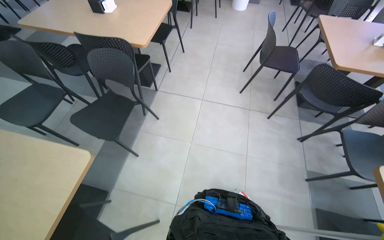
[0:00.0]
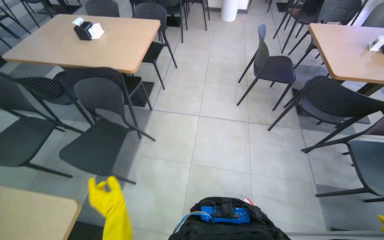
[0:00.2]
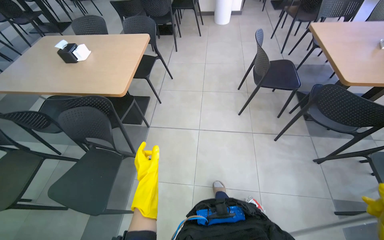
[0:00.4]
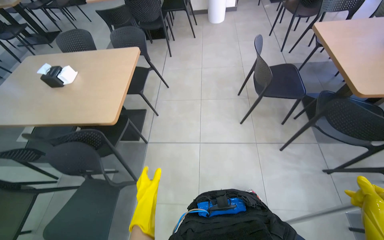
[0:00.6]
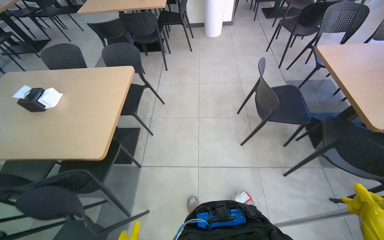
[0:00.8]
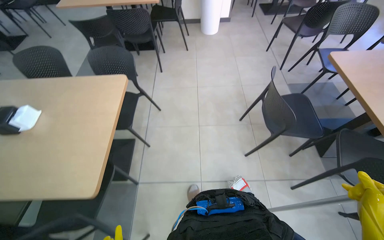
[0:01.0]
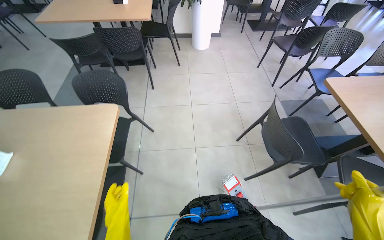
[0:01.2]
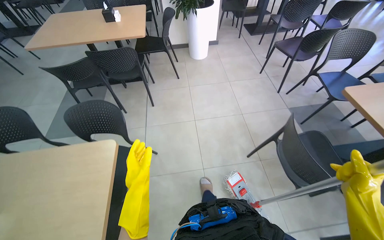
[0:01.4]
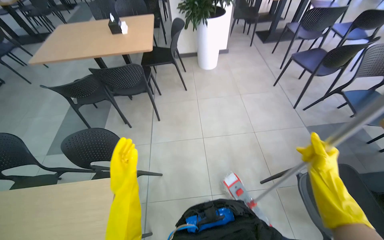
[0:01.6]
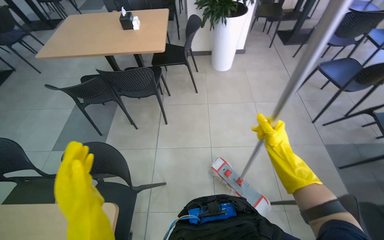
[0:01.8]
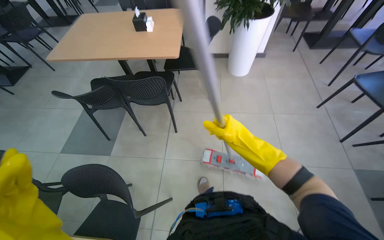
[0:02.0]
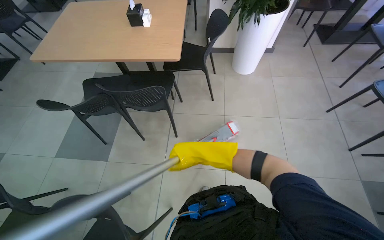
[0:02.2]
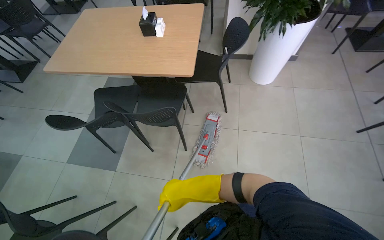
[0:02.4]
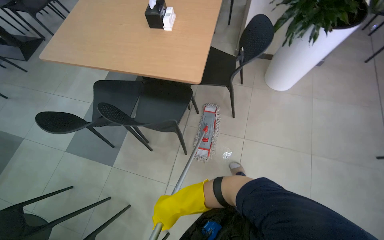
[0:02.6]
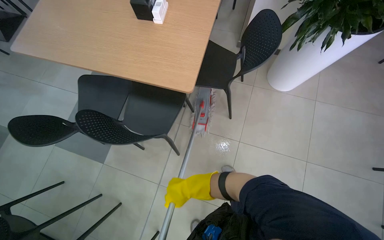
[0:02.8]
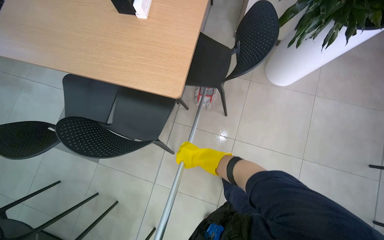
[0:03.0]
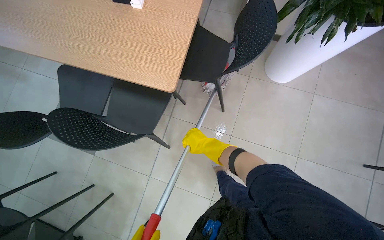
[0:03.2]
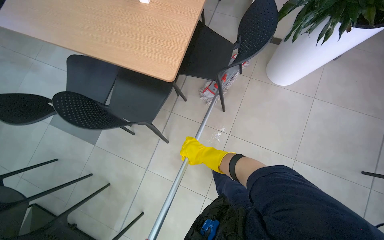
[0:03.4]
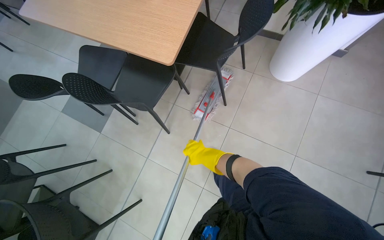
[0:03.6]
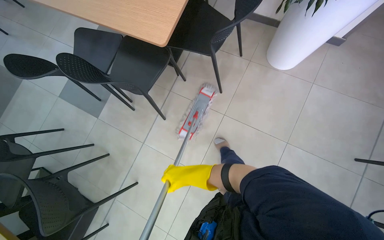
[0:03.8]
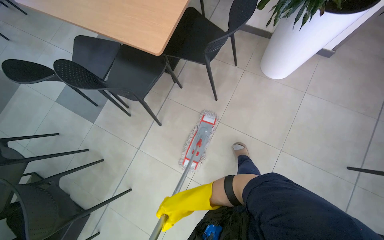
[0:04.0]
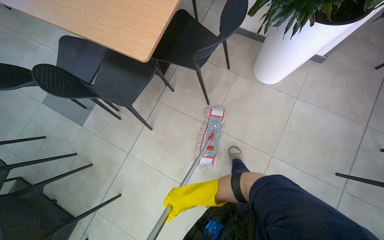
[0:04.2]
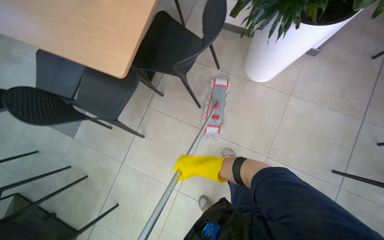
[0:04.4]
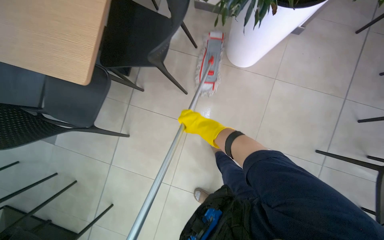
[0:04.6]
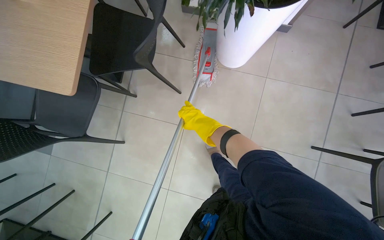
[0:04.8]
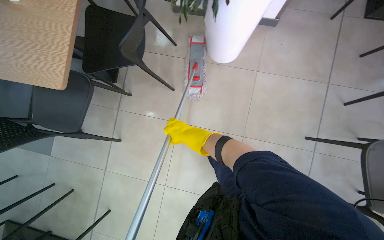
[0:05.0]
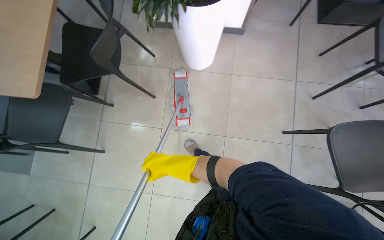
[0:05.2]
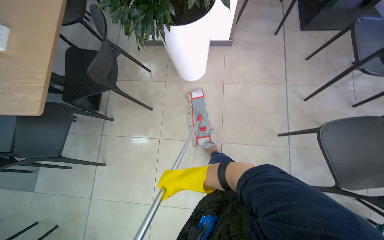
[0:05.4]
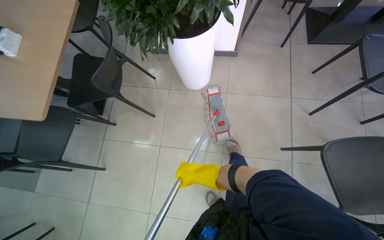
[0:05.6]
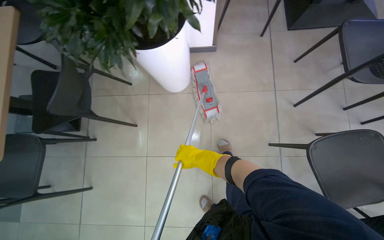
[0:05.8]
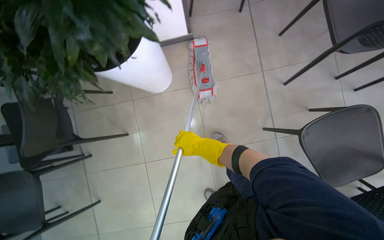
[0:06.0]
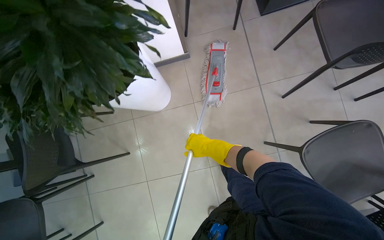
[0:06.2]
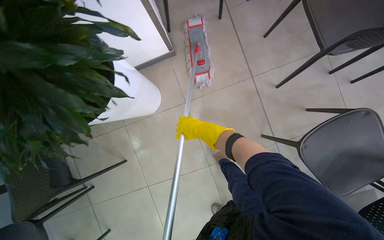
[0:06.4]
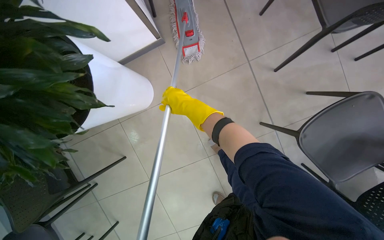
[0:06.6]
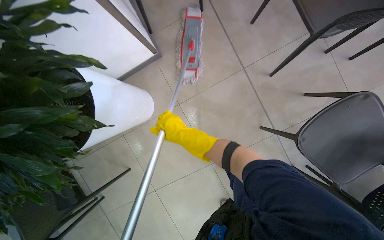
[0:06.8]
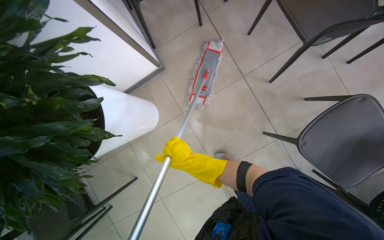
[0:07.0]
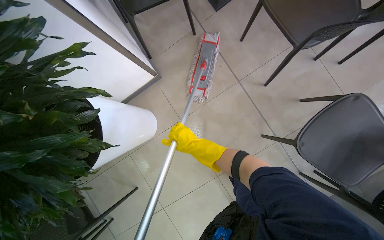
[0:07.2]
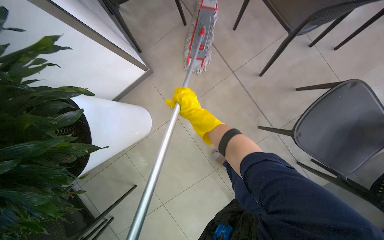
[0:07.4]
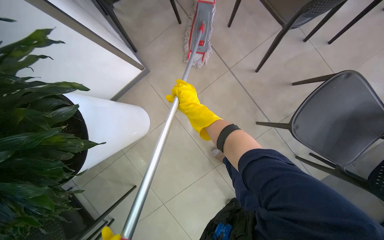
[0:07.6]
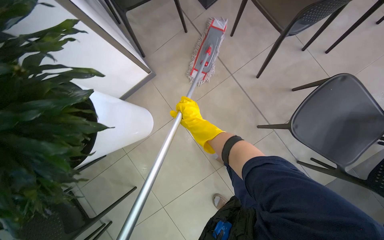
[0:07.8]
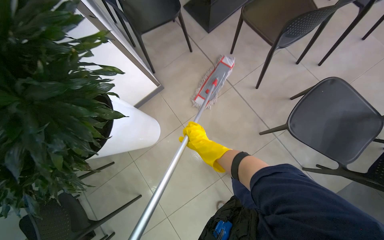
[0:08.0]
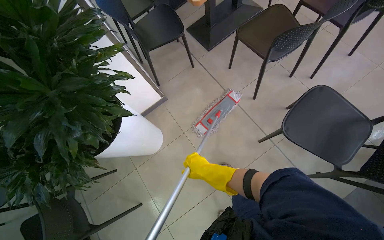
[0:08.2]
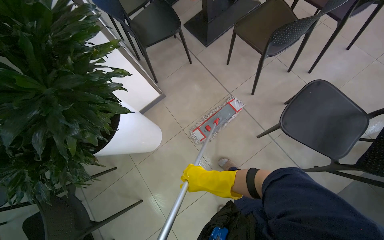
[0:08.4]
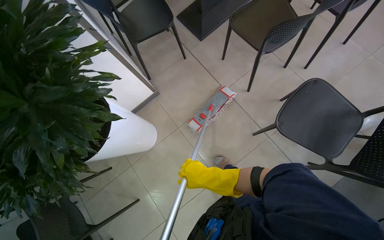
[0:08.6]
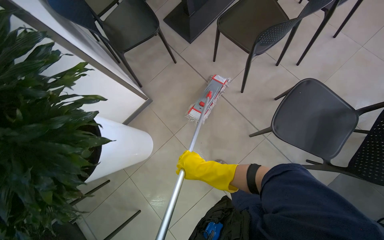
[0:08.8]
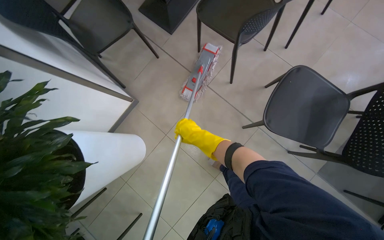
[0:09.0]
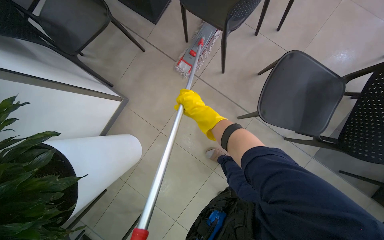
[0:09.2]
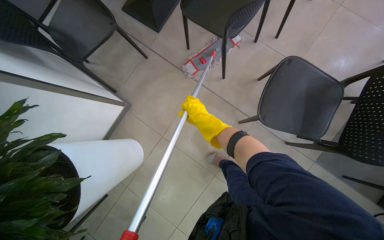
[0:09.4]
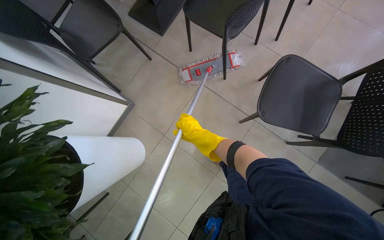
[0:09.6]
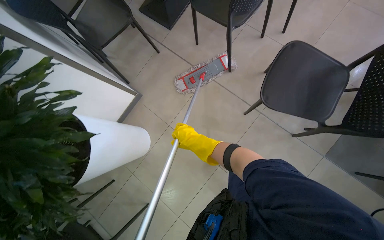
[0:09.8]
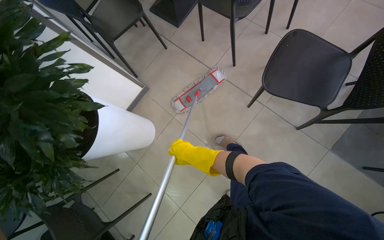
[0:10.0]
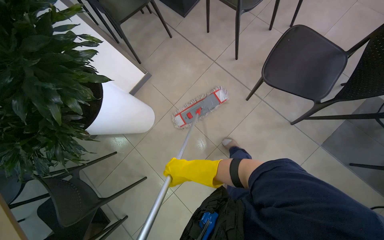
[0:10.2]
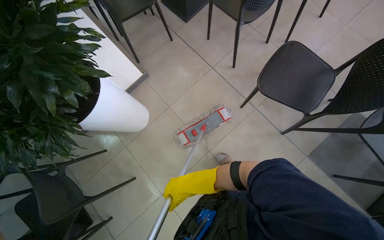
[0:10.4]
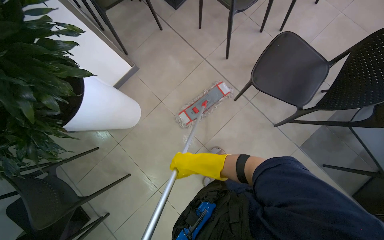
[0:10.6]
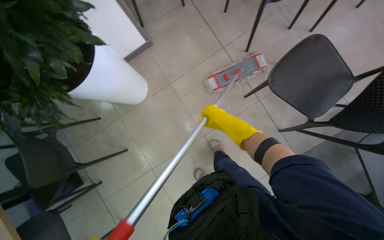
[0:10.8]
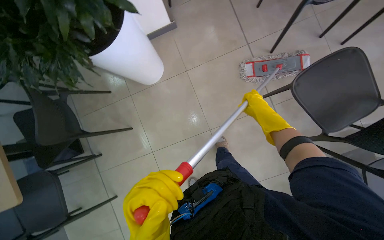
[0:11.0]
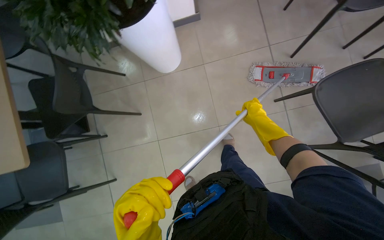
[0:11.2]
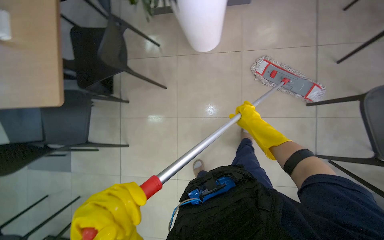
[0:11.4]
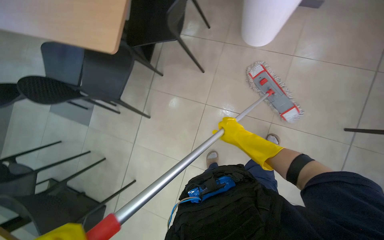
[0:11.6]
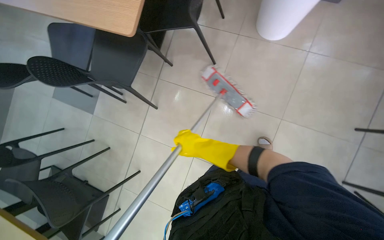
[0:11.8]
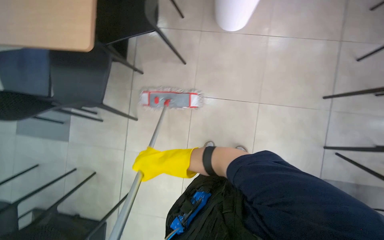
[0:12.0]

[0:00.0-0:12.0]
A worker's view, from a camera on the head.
Job: mopping floor.
The whole recording: Mopping cafeteria floor. The worker mops the cafeteria floor with a flat mop.
0:00.0 to 0:01.6: The wearer moves roughly 1.5 m.
0:01.6 to 0:03.0: The camera travels about 1.5 m. The head rotates some 25 degrees to the left. The camera pitches downward, by about 25 degrees.
0:03.0 to 0:04.4: The right hand moves about 40 cm down the picture and comes back.
0:04.4 to 0:06.0: The wearer moves about 60 cm. The scene turns approximately 35 degrees counterclockwise in the picture.
0:06.0 to 0:07.6: The scene turns some 25 degrees counterclockwise in the picture. The right hand goes up and down the picture, some 20 cm each way, reversing 2 times.
0:09.0 to 0:10.4: The right hand travels down the picture by some 50 cm.
0:10.4 to 0:12.0: The wearer looks about 20 degrees further downward.

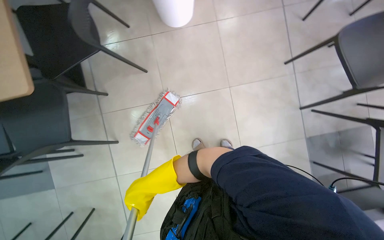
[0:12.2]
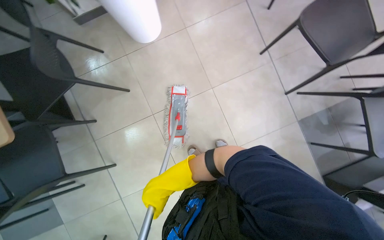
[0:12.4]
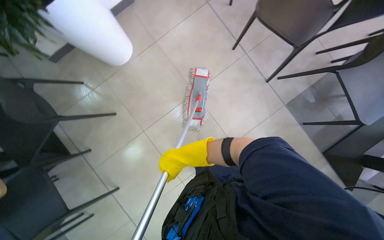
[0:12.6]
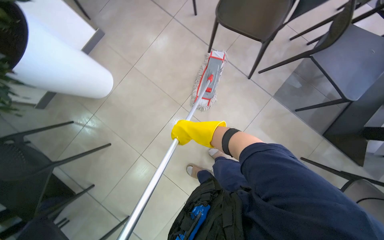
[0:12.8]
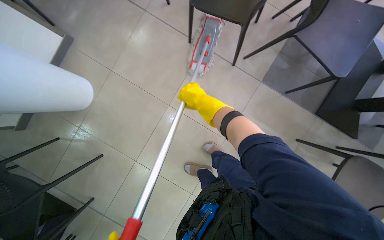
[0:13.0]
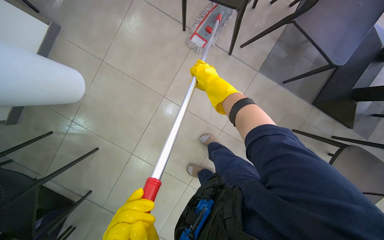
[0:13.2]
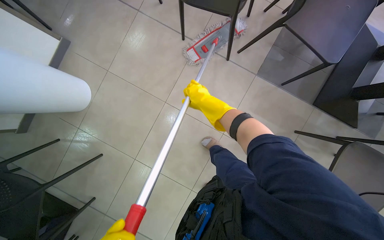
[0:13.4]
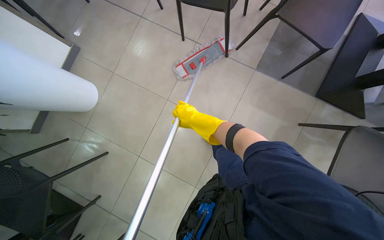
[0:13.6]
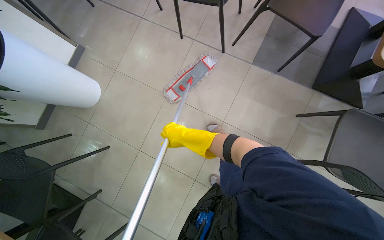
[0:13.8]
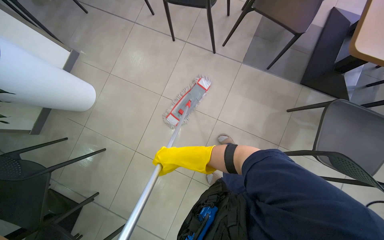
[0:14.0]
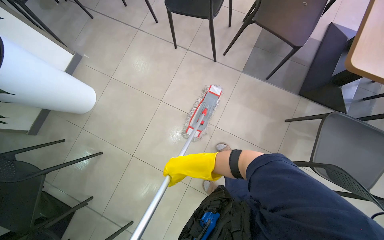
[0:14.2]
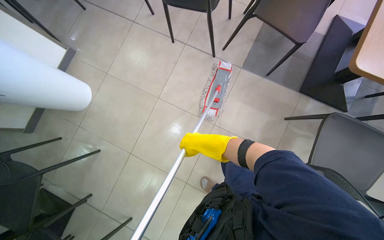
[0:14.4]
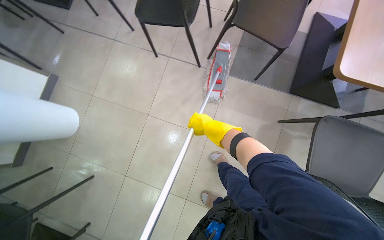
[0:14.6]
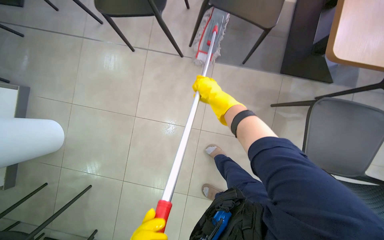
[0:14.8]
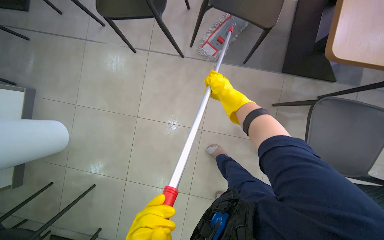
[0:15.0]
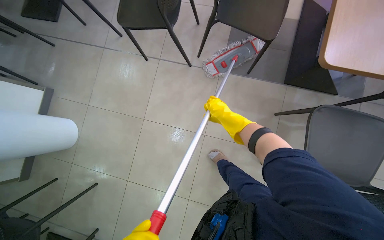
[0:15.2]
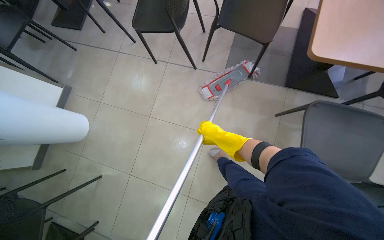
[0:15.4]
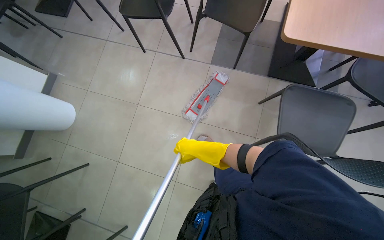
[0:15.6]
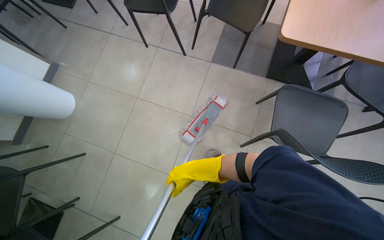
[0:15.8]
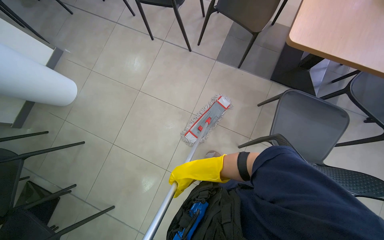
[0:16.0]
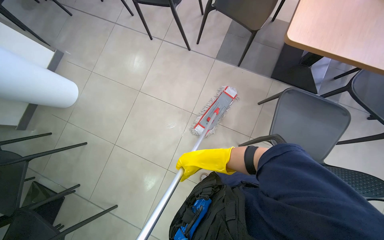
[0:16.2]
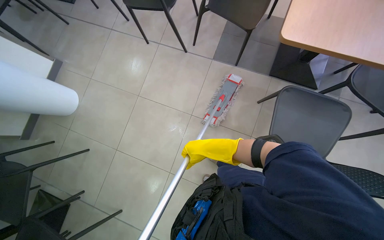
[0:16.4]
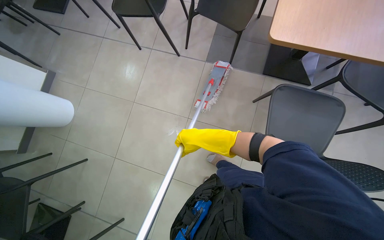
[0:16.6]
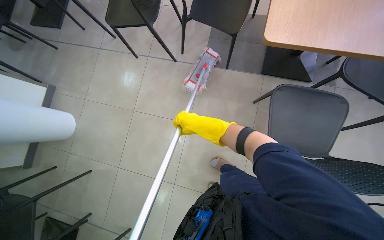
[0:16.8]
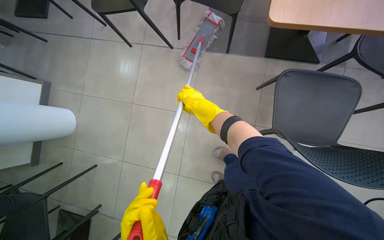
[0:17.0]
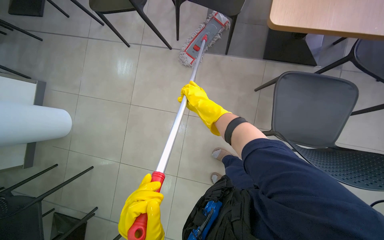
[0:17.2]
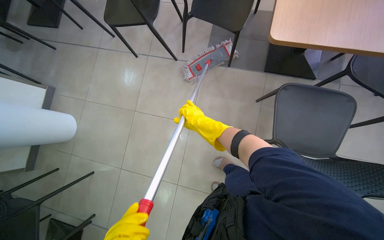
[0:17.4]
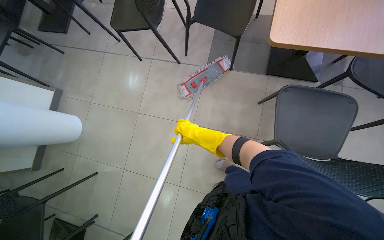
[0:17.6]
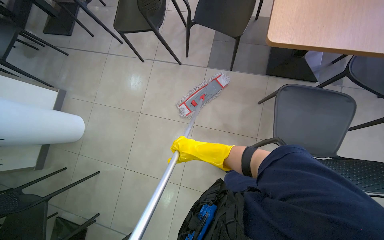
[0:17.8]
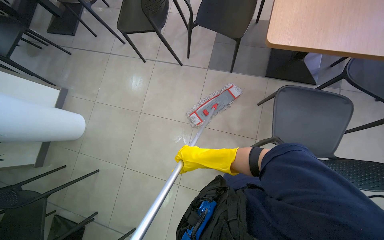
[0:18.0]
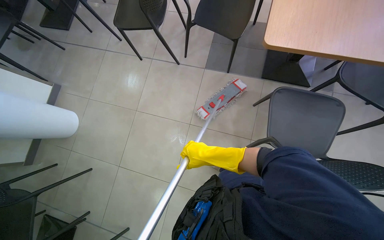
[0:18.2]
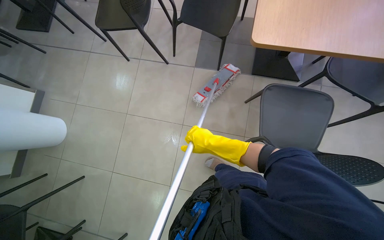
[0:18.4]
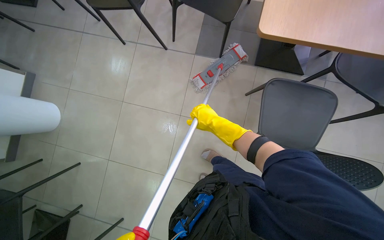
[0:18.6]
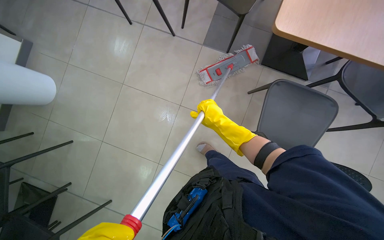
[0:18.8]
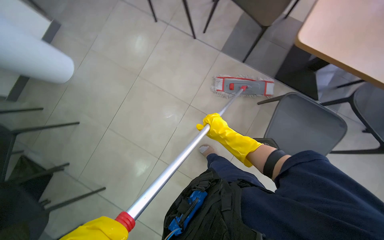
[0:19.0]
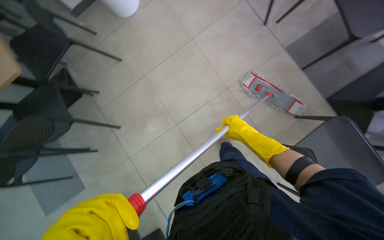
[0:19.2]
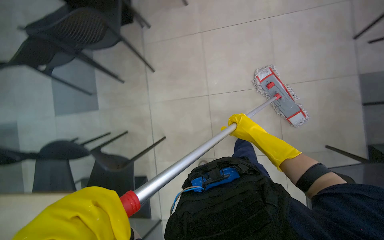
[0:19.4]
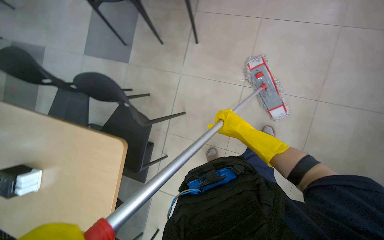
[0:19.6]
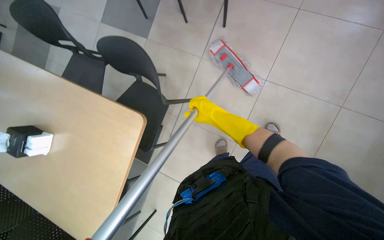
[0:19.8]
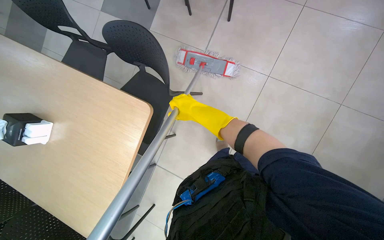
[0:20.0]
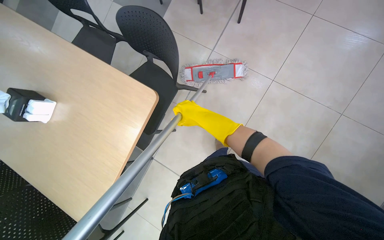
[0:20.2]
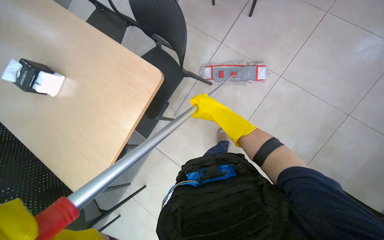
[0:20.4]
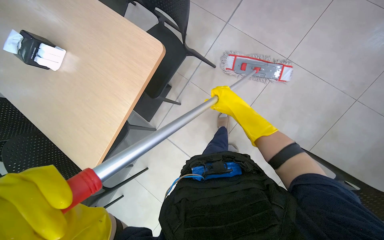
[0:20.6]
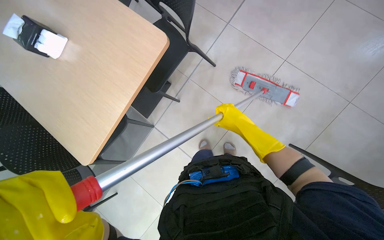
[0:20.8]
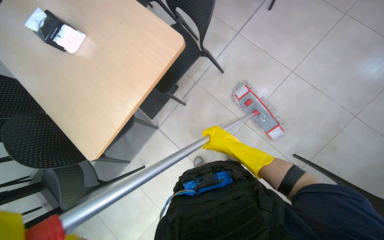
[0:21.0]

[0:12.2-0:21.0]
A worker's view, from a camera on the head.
Job: mopping floor.
The whole recording: Mopping cafeteria floor. The worker mops the cafeteria floor with a flat mop.
0:12.2 to 0:13.6: The scene rotates counterclockwise by approximately 50 degrees.
0:13.6 to 0:15.2: The right hand swings up and down the picture, some 20 cm each way, with 2 reversals.
0:15.2 to 0:16.6: The right hand is displaced down the picture and nearer to the camera by some 30 cm.
0:18.0 to 0:19.6: The wearer looks some 20 degrees further downward. Everything in view rotates roughly 60 degrees clockwise.
0:19.6 to 0:21.0: The right hand travels down the picture by approximately 10 cm, and reaches about 15 cm to the left, then returns.
